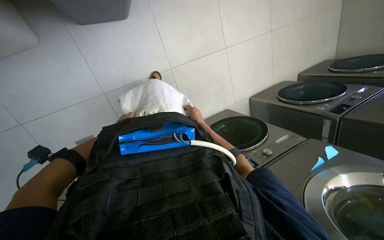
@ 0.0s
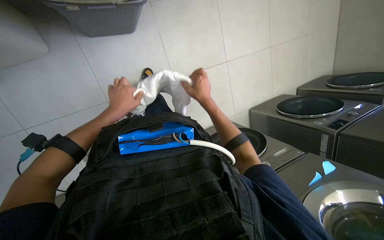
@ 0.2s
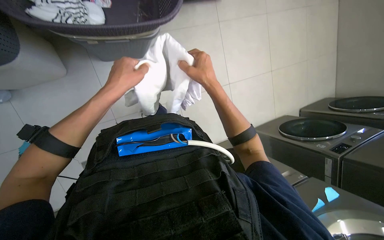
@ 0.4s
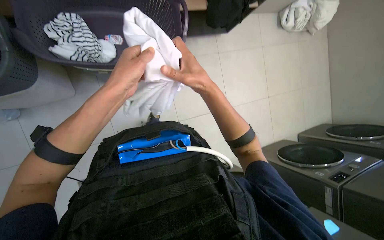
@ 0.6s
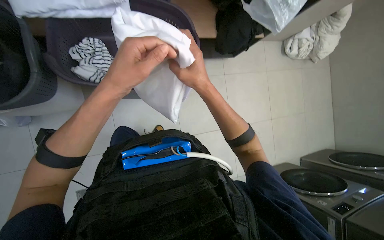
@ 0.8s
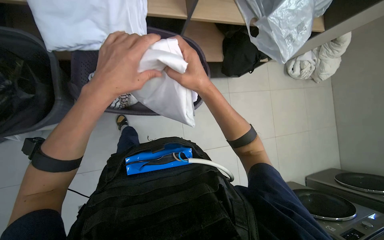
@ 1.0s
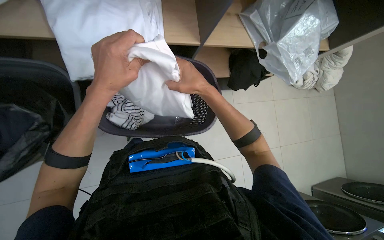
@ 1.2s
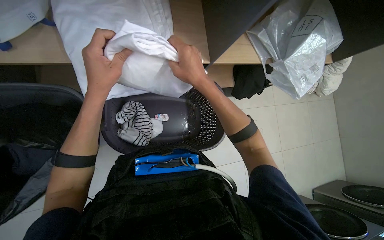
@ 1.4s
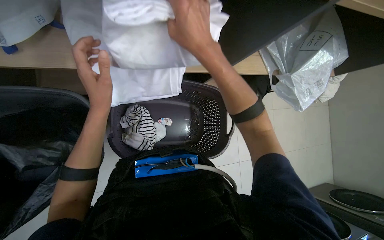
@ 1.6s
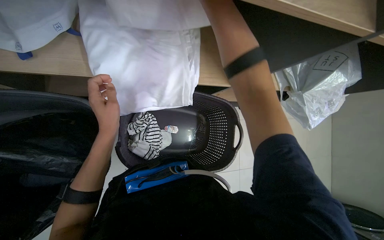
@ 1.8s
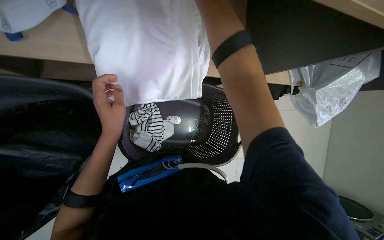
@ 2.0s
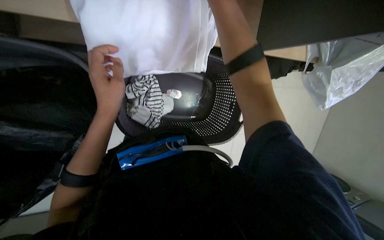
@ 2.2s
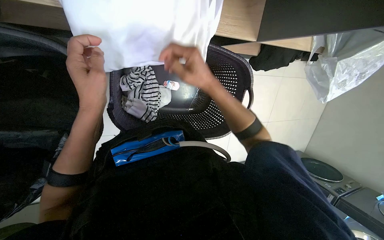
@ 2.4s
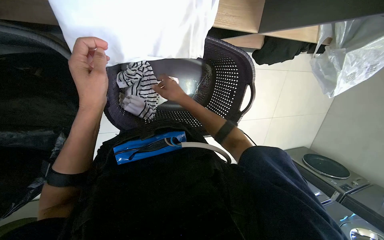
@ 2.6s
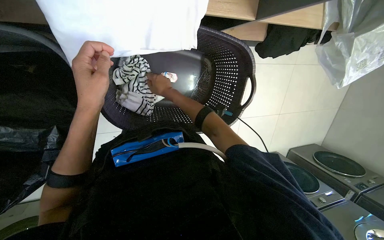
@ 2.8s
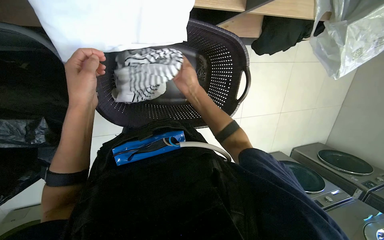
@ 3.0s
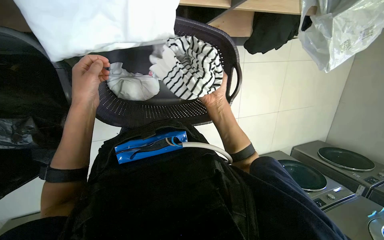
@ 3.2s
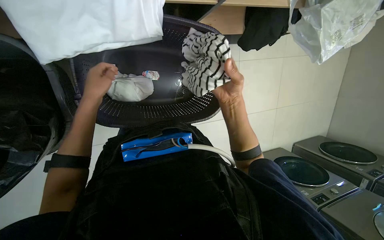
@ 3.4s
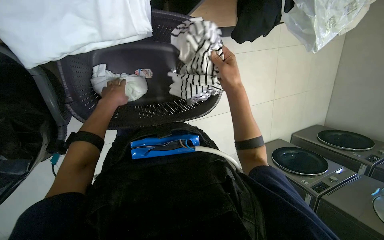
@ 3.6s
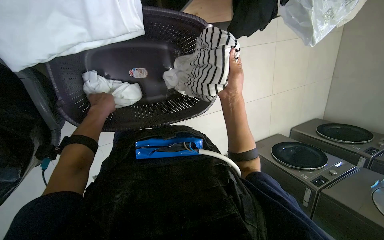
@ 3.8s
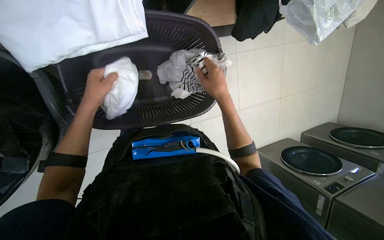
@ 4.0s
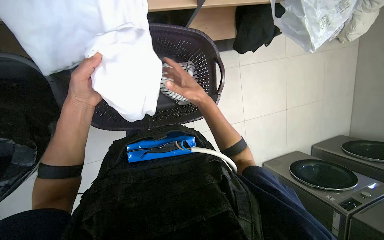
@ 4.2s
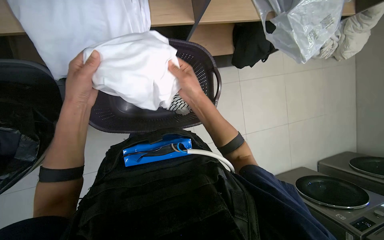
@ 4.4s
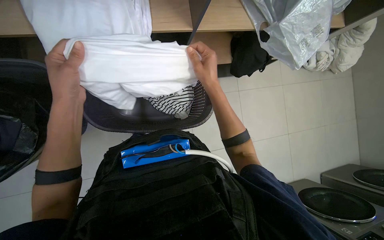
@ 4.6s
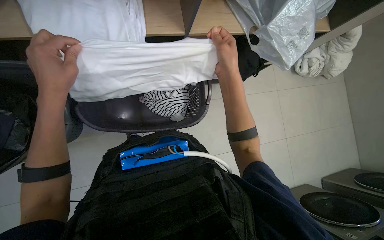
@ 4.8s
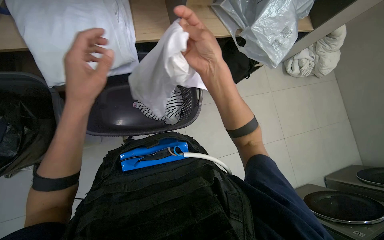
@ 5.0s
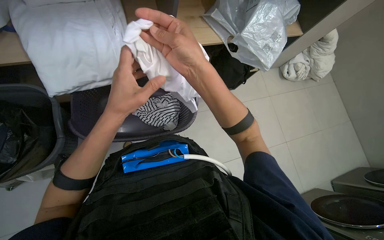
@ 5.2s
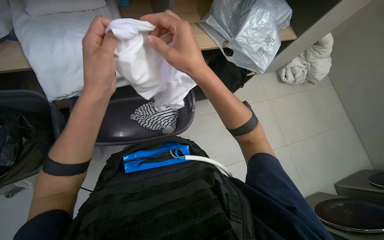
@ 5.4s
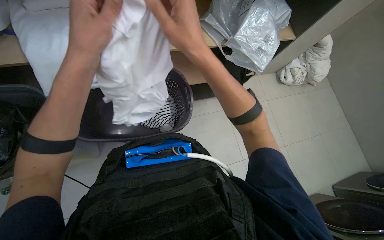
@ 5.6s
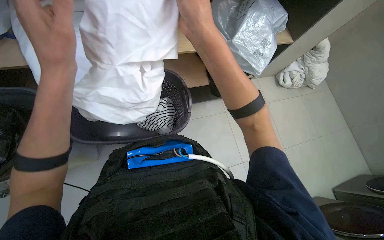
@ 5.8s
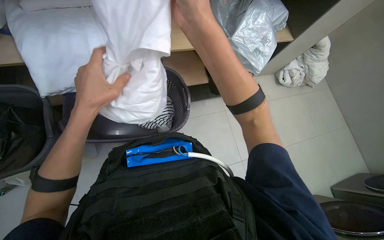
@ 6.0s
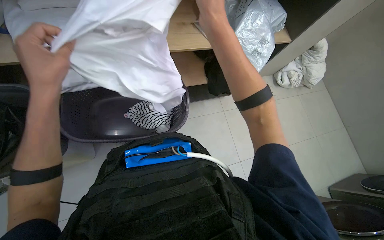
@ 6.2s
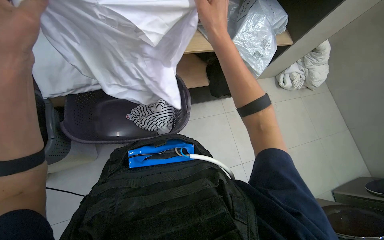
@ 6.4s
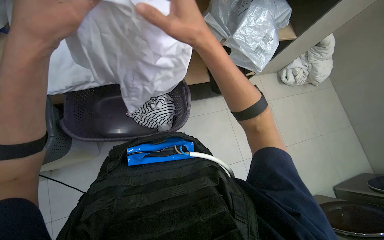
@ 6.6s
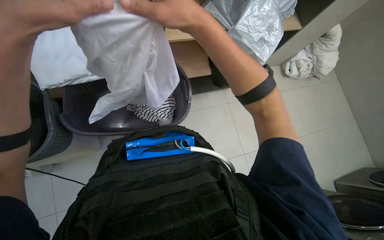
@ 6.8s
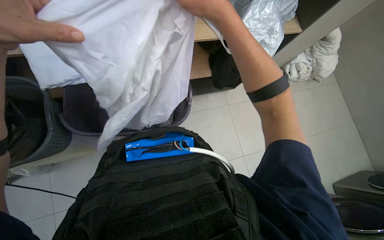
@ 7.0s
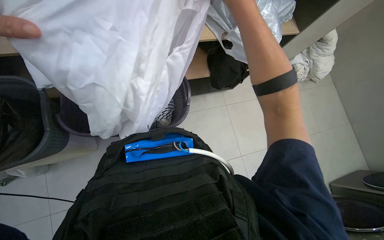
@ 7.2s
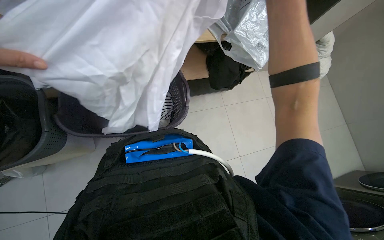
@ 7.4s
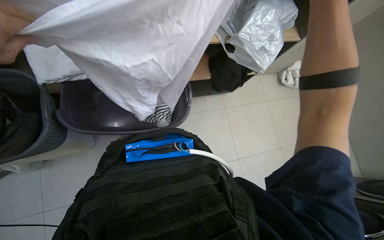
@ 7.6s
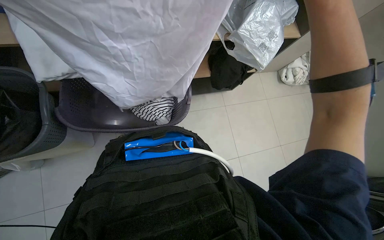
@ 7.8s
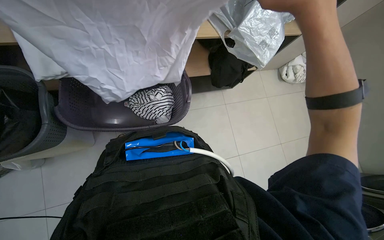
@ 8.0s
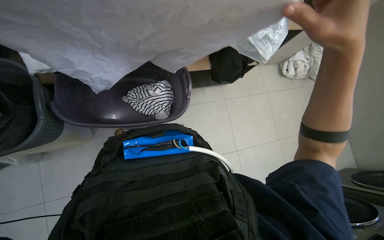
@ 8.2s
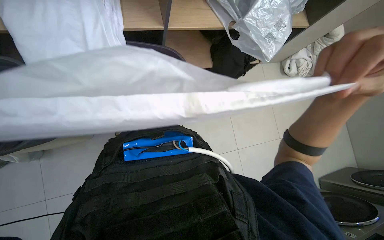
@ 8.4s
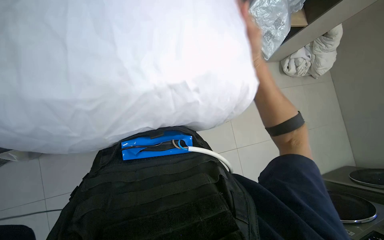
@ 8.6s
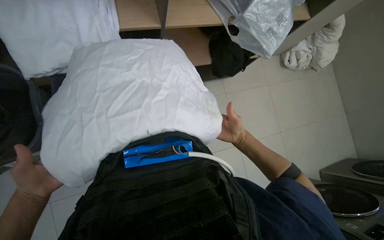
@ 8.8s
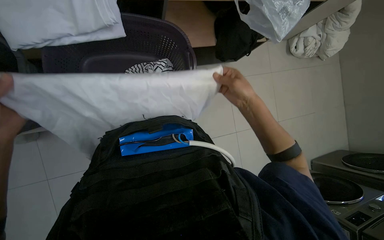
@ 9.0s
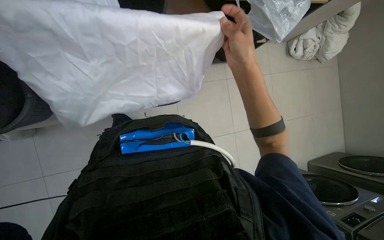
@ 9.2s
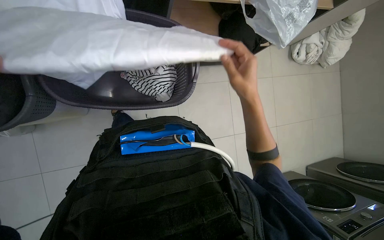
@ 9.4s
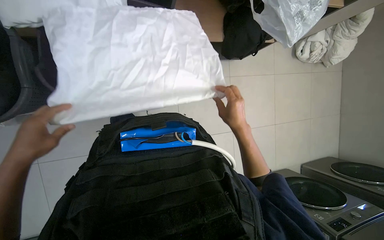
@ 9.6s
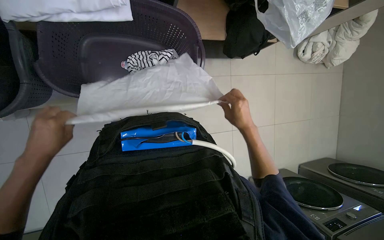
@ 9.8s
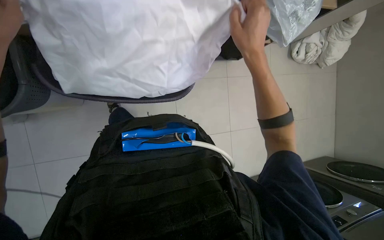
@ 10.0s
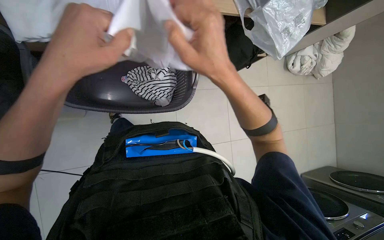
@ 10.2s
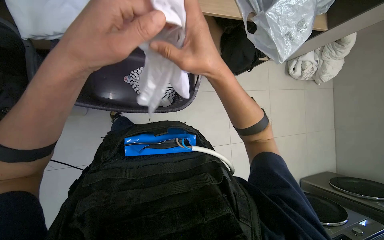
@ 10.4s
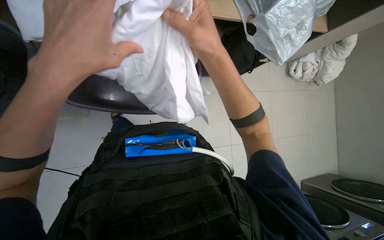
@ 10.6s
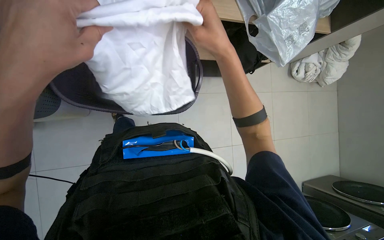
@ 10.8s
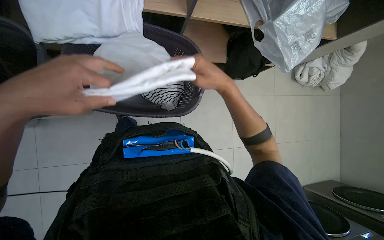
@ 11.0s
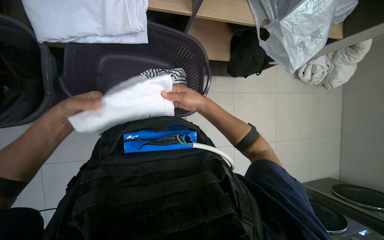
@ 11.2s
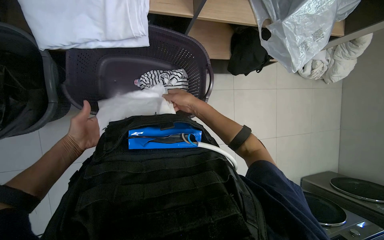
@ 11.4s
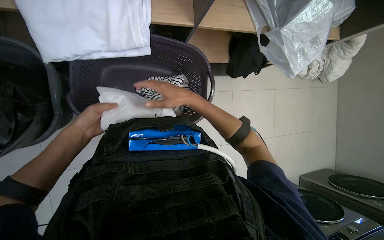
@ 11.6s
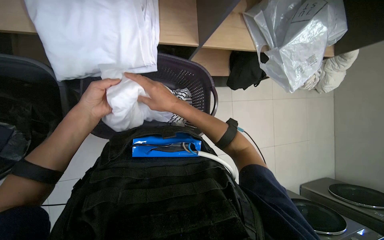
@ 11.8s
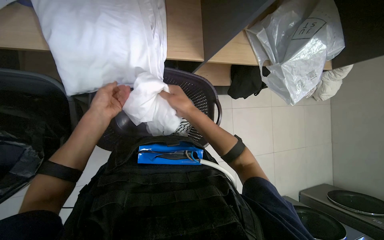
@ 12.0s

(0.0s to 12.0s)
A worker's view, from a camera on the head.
Job: managing laundry.
The whole recording: Folding and organizing laundry items. The worker picks various laundry items from a basket, shakes them out, folds them, and places them onto a shelf.
0.0s - 1.6s: The wearer looks approximately 35 degrees further upward.
1.6s - 3.0s: The camera pitches downward, by some 20 degrees. The right hand is displaced farther from the camera by approximately 30 cm.
3.0s - 4.4s: The view tips upward by roughly 15 degrees. The left hand reaches some 20 cm farther from the camera, then returns.
4.4s - 6.0s: The camera pitches upward, by some 20 degrees. The right hand moves nearer to the camera, some 20 cm.
7.6s - 9.0s: The view tilts about 15 degrees downward.
10.4s - 12.0s: The right hand travels farther from the camera by about 15 cm; the left hand shifts about 30 cm to the left and farther from the camera.

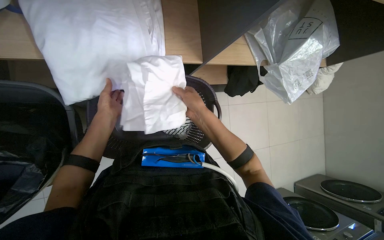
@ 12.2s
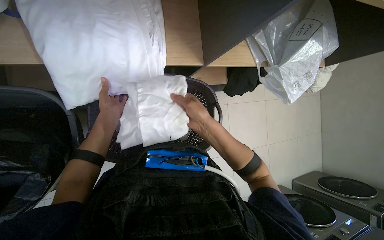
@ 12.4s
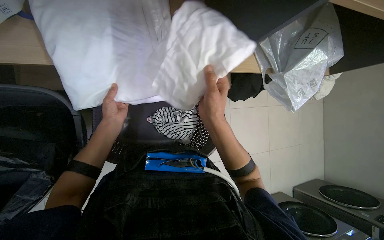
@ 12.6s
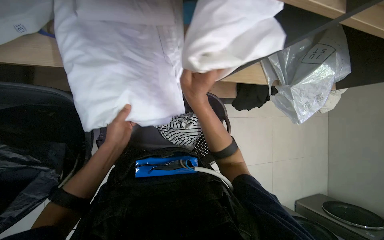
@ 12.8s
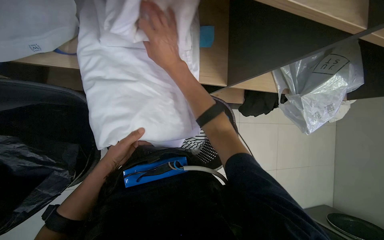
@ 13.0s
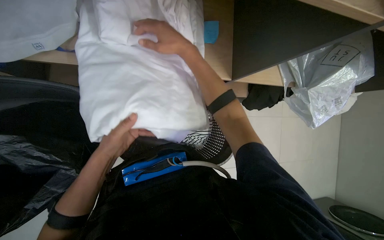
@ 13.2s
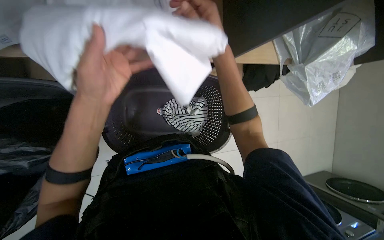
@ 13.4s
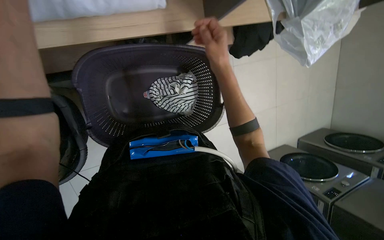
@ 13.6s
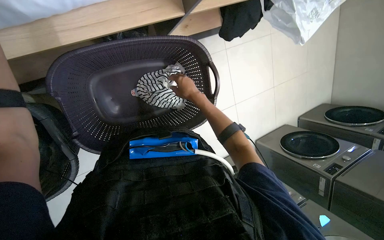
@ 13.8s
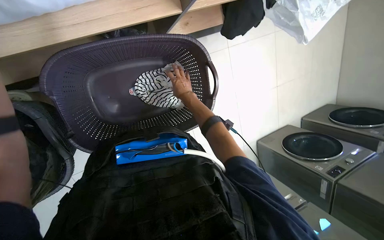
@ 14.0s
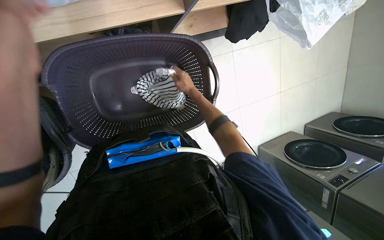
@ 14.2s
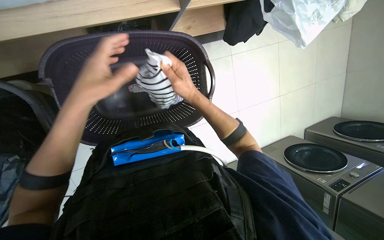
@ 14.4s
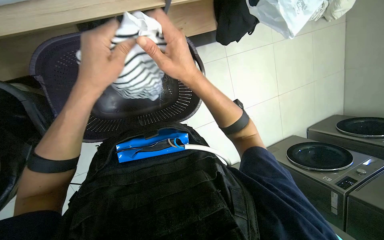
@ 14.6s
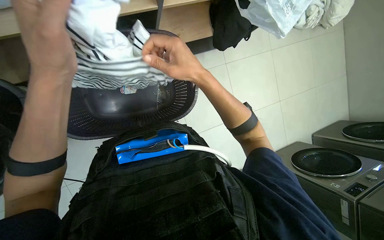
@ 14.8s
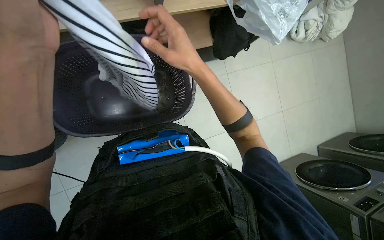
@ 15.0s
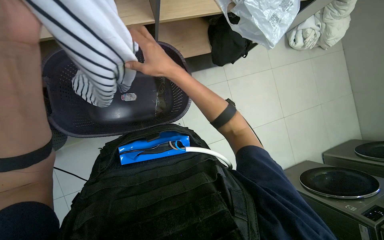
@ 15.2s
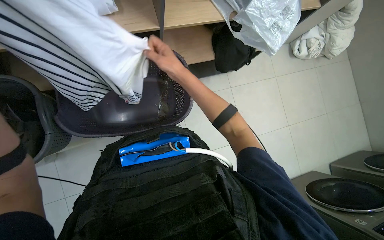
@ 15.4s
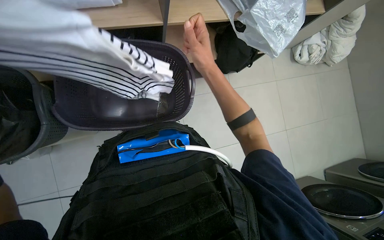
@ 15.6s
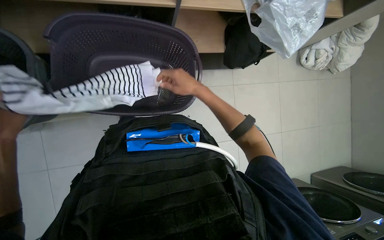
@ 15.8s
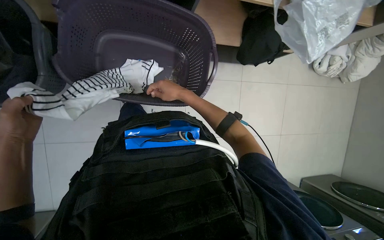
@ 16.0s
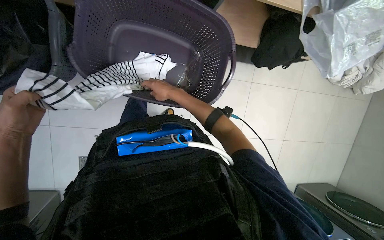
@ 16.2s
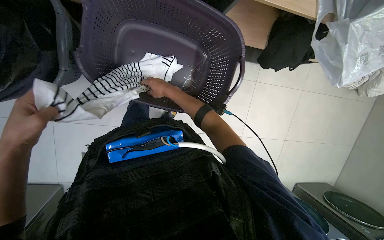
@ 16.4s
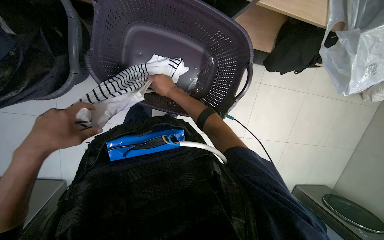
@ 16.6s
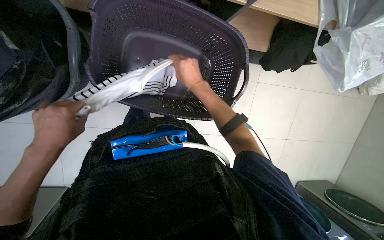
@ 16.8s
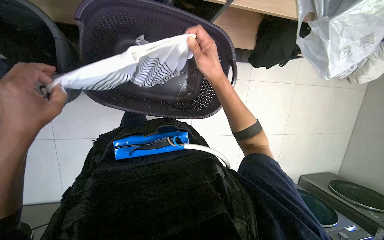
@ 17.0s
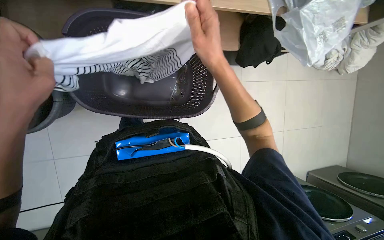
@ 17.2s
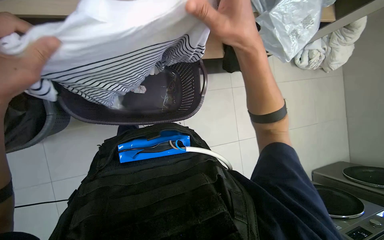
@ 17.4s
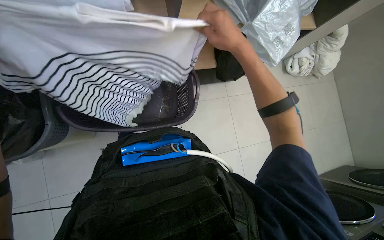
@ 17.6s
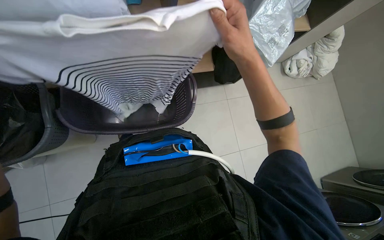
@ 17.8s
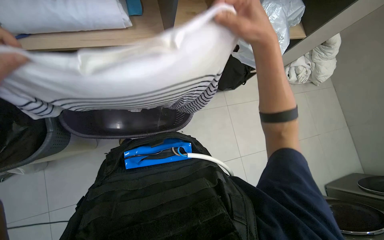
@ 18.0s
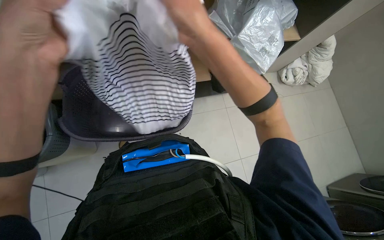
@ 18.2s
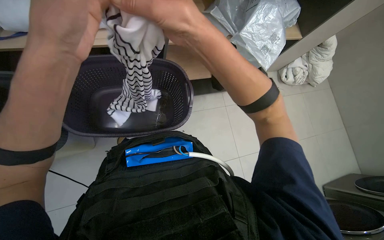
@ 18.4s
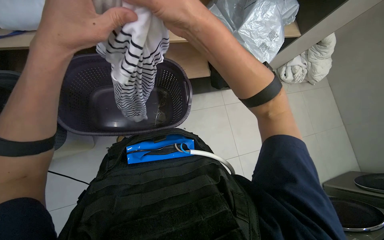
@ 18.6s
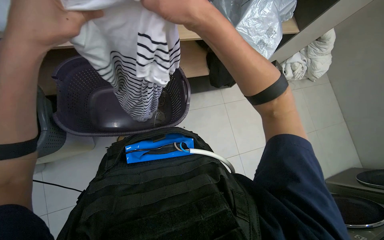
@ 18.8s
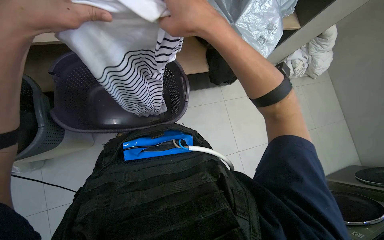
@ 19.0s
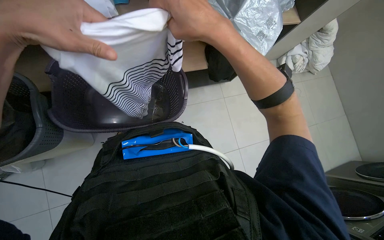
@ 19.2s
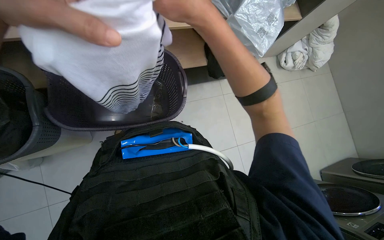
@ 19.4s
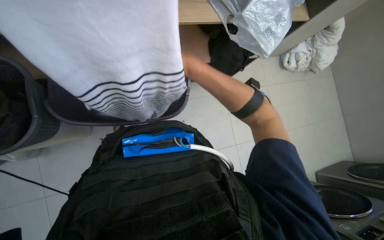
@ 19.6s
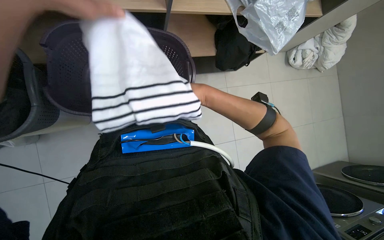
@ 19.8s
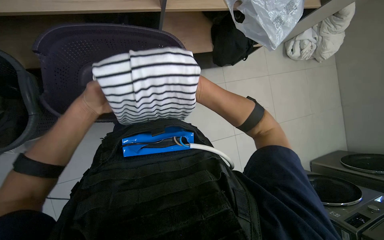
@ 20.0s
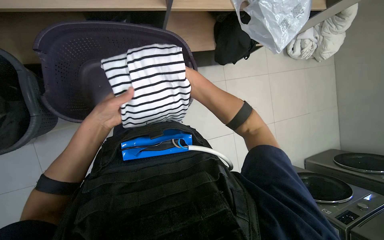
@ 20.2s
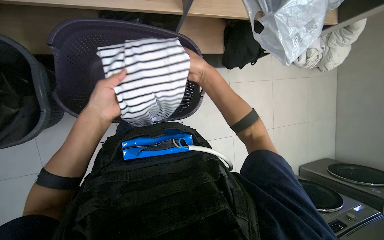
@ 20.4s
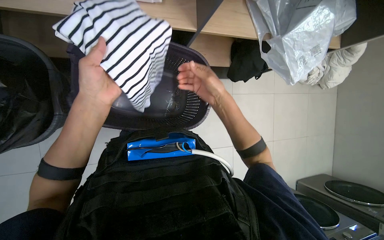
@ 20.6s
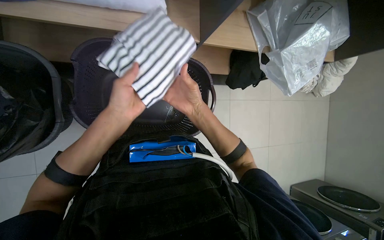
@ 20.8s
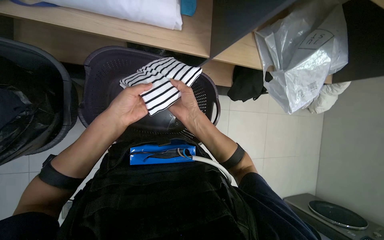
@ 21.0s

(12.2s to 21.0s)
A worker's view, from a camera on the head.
Job: managing laundry.
The whole recording: Folding and organizing laundry items. The worker picks various laundry items from a basket, shakes them out, folds them, and places them onto a shelf.
12.2s - 13.6s: The wearer looks about 15 degrees further downward. The right hand moves up the picture, approximately 10 cm.
13.6s - 15.2s: The camera pitches upward, by some 15 degrees. The right hand moves approximately 30 cm farther from the camera and comes back.
15.2s - 16.6s: The scene rotates clockwise by about 30 degrees. The right hand shifts some 30 cm farther from the camera.
16.6s - 18.0s: The camera pitches upward, by about 20 degrees. The right hand goes approximately 50 cm nearer to the camera and to the right.
18.0s - 19.6s: The right hand goes some 20 cm farther from the camera and to the left.
